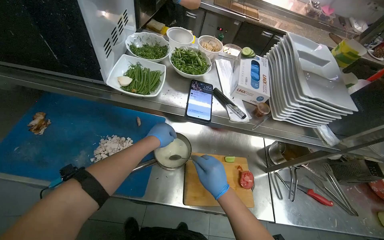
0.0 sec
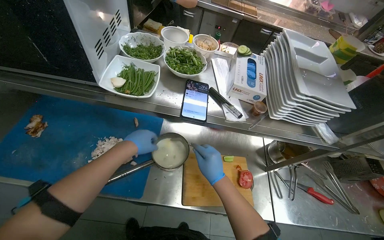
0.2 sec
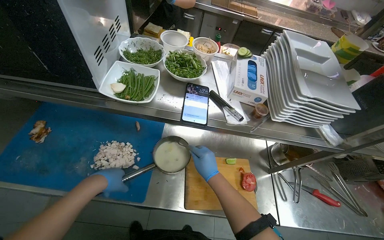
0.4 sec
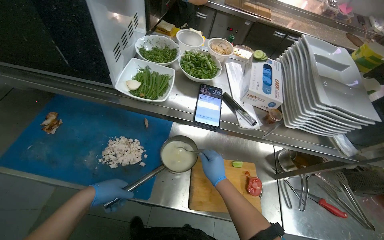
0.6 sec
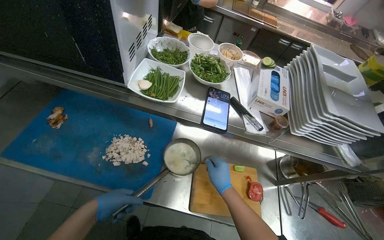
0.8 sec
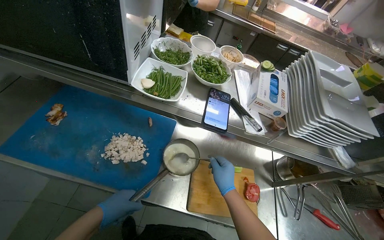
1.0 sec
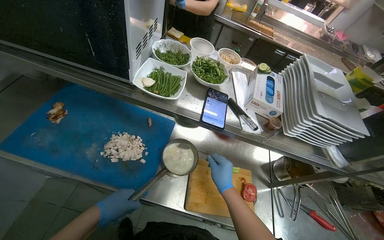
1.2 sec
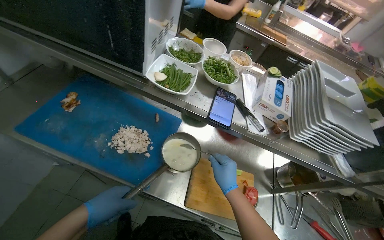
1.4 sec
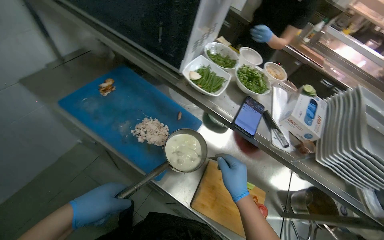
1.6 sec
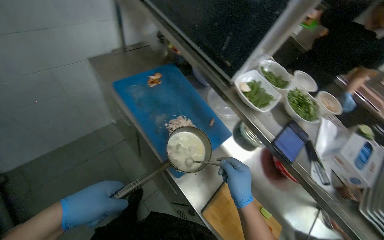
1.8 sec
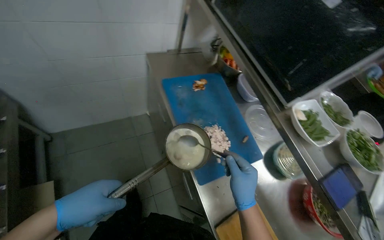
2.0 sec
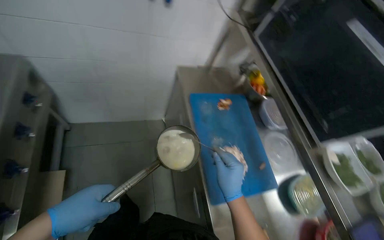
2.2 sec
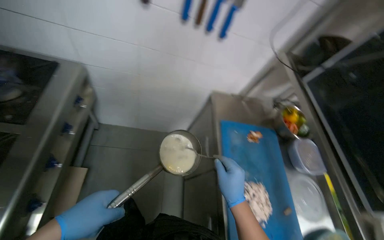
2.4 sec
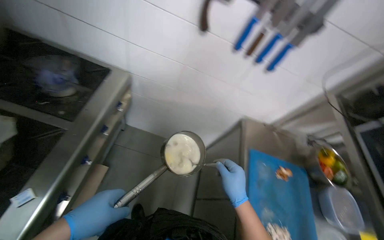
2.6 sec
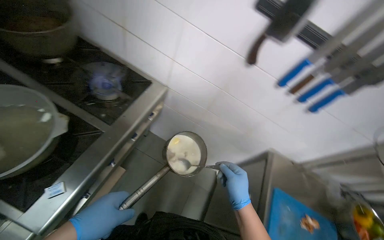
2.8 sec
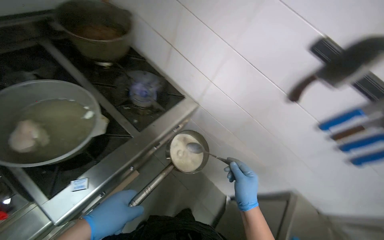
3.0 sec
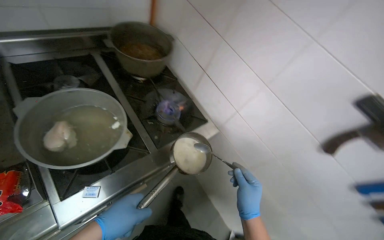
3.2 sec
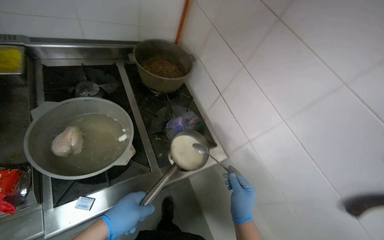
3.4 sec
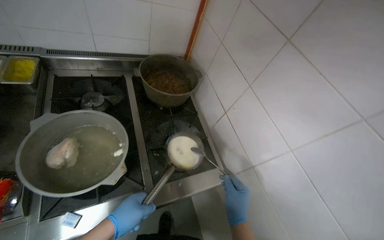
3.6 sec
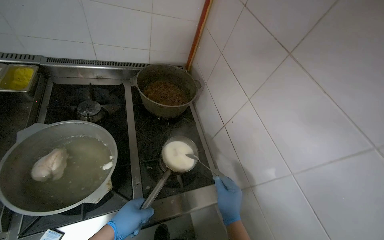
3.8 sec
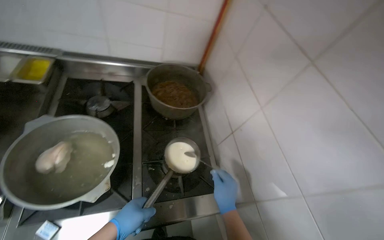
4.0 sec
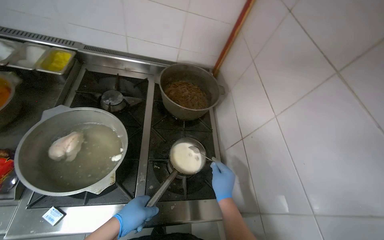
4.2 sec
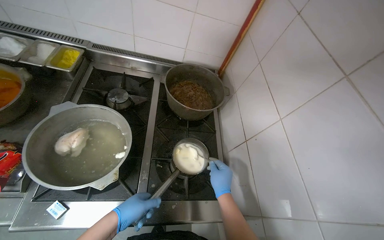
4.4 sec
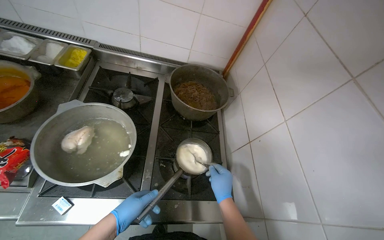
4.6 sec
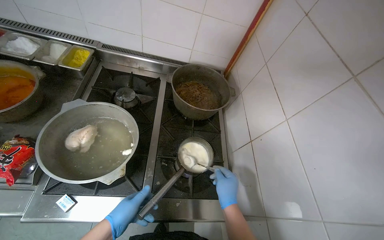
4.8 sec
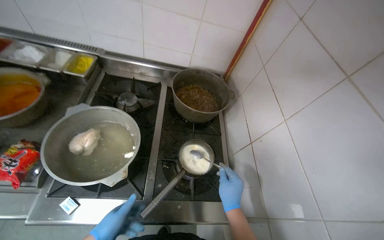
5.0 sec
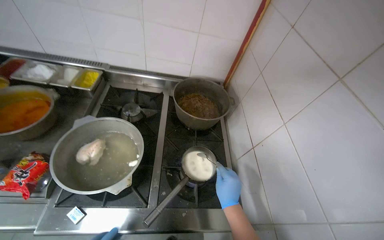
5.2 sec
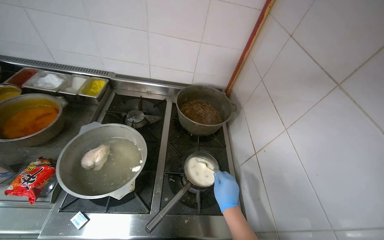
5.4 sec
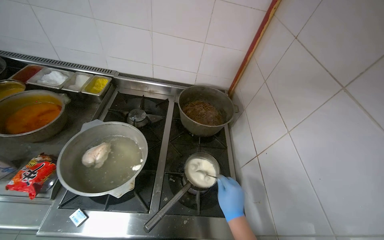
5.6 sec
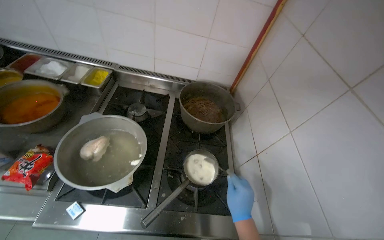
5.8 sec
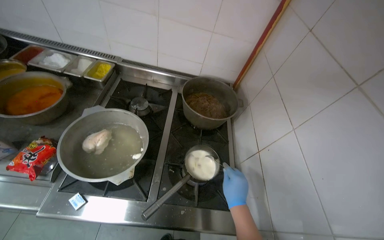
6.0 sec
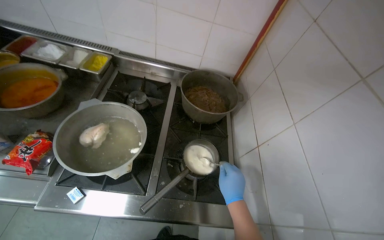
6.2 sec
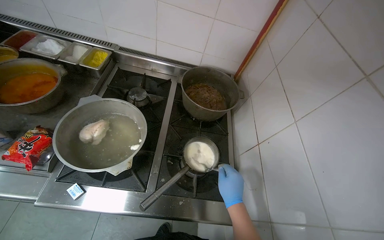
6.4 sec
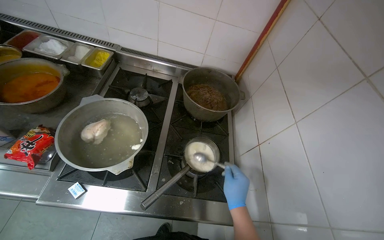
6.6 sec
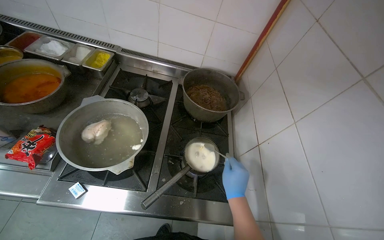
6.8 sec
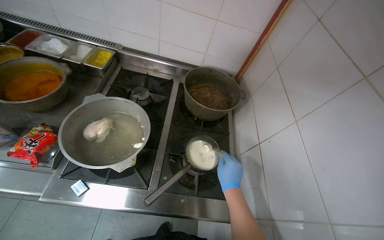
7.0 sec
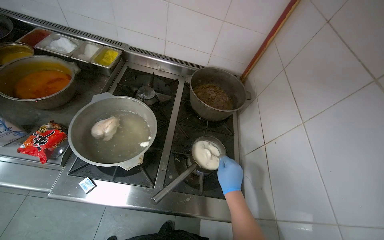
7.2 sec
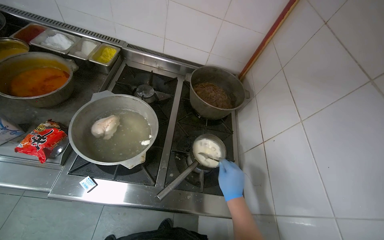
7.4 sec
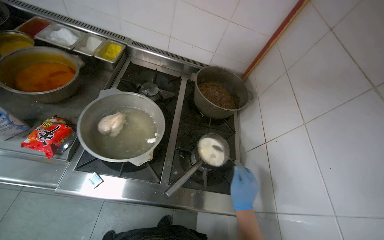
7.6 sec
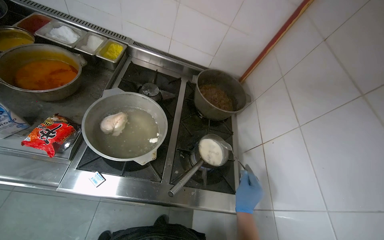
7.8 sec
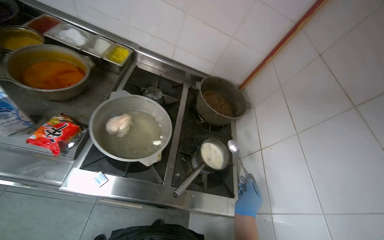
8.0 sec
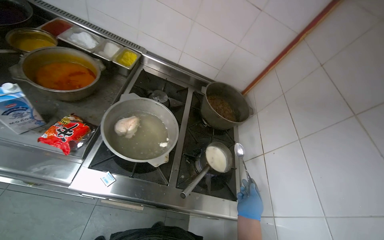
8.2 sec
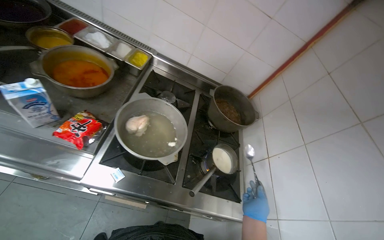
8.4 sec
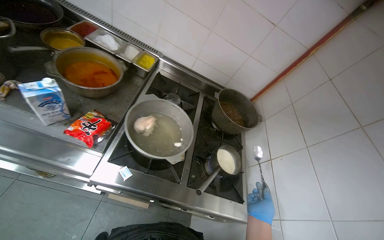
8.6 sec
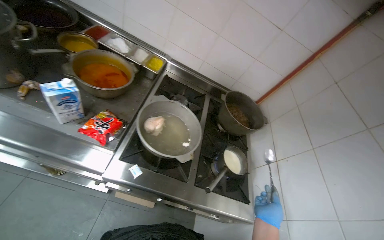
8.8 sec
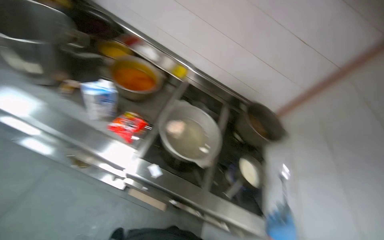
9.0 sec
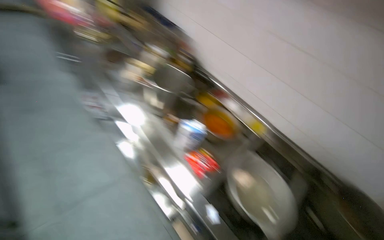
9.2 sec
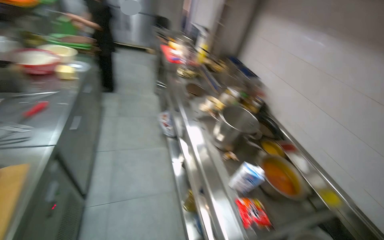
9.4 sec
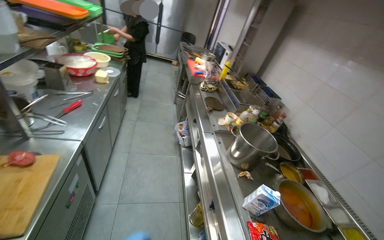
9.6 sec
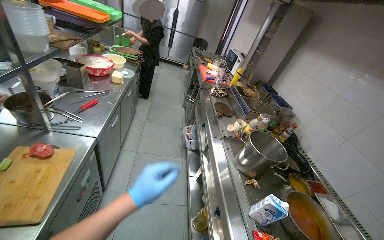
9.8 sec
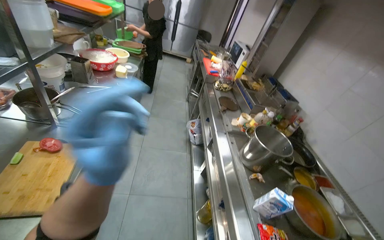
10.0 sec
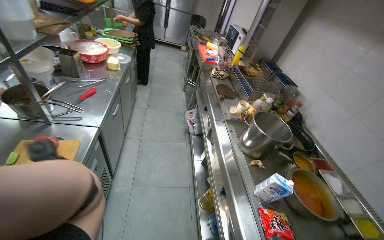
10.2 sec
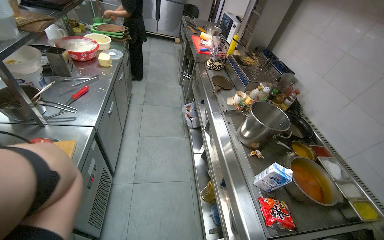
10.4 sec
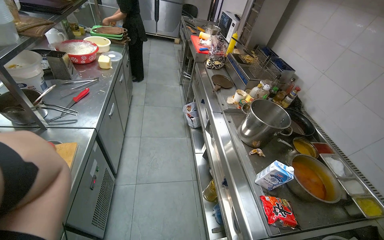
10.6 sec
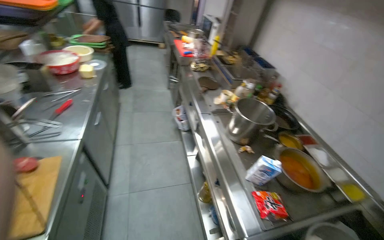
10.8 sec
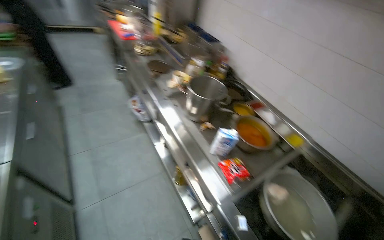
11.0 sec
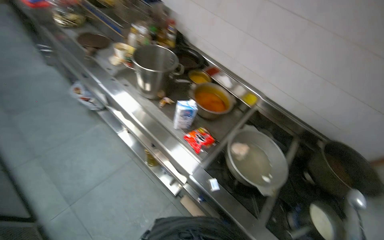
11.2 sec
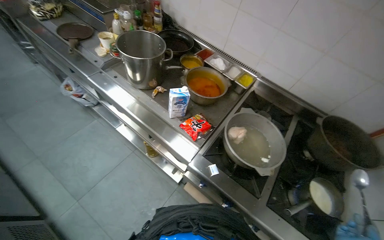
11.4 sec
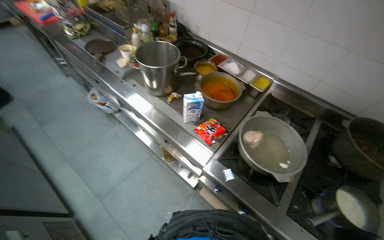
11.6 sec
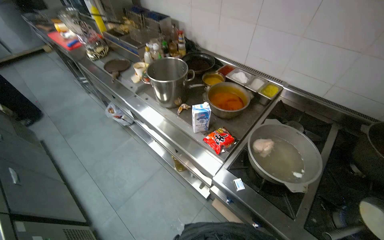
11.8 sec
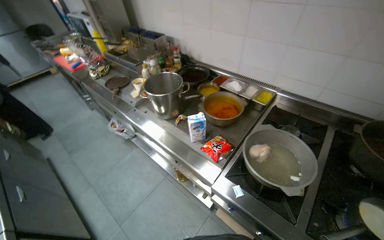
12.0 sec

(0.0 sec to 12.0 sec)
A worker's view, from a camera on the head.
Job: preparing food.
The whole recording: Managing boiling meal. The worker manages the boiling meal.
0.0 sec - 1.6 sec: The left hand goes some 35 cm down the picture, nearer to the camera and to the left.
1.6 sec - 3.0 sec: The wearer moves about 60 cm. The wearer's head swings approximately 95 degrees to the left. The wearer looks about 25 degrees further upward.
3.0 sec - 4.4 sec: The head rotates some 45 degrees to the left. The view tips upward by about 15 degrees.
9.0 sec - 10.4 sec: The wearer's head swings some 60 degrees to the left. The view tips upward by roughly 25 degrees.
10.4 sec - 12.0 sec: The wearer's head swings about 45 degrees to the right.

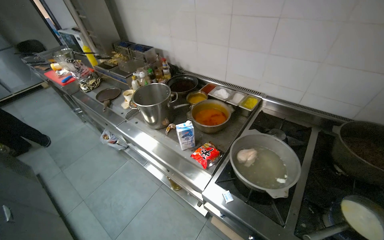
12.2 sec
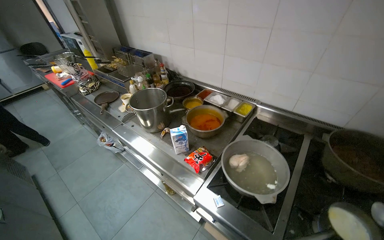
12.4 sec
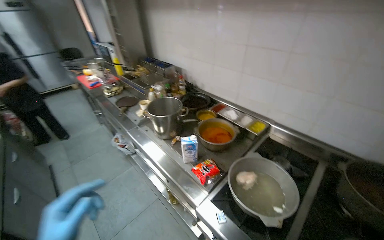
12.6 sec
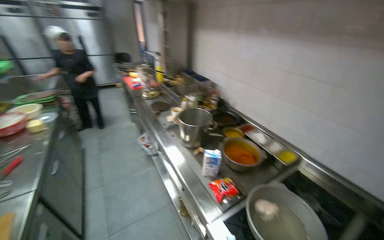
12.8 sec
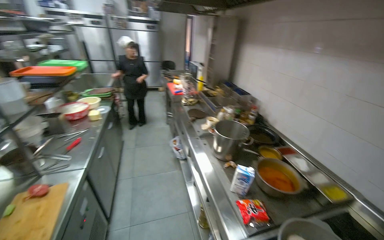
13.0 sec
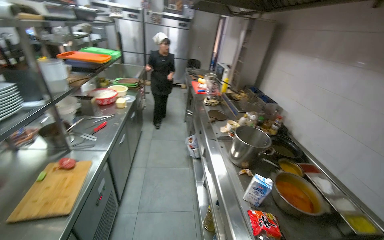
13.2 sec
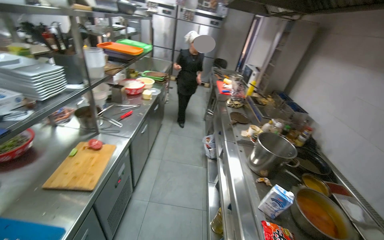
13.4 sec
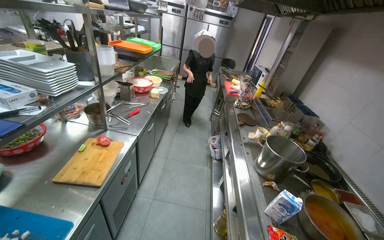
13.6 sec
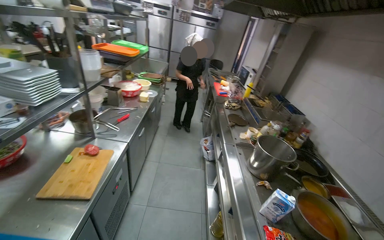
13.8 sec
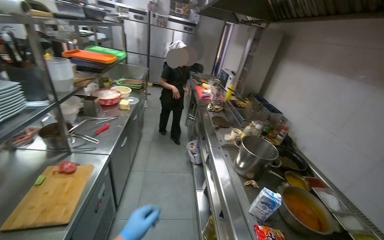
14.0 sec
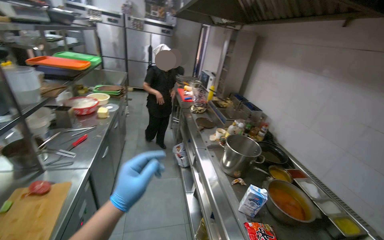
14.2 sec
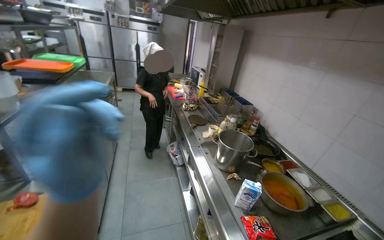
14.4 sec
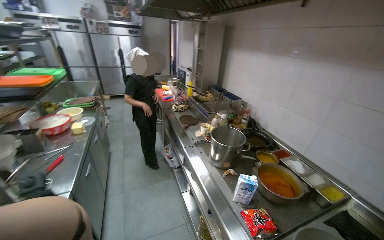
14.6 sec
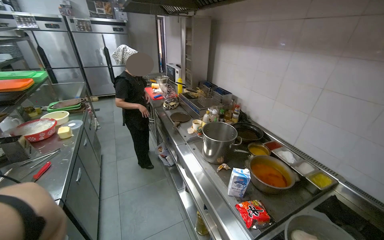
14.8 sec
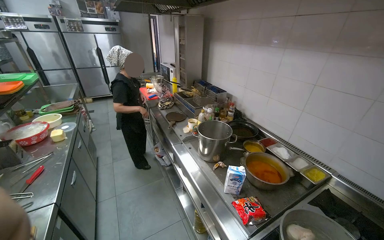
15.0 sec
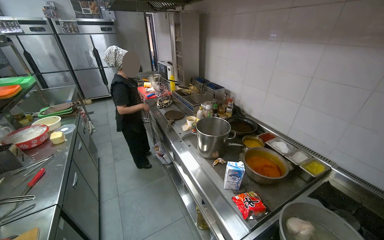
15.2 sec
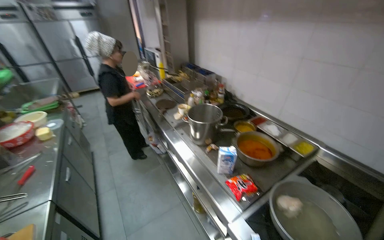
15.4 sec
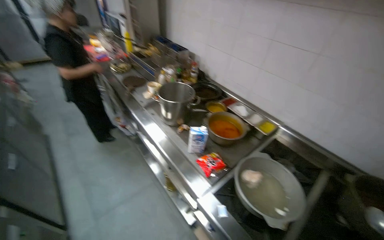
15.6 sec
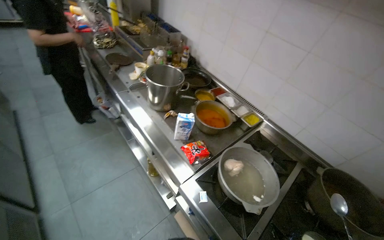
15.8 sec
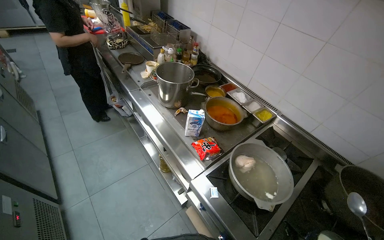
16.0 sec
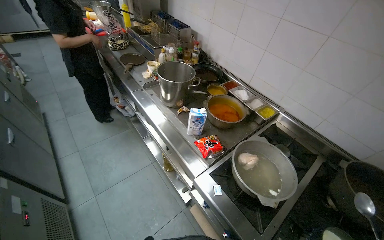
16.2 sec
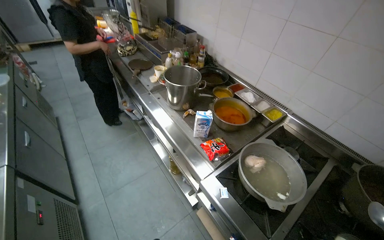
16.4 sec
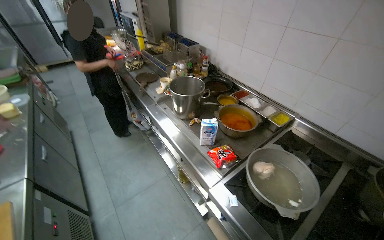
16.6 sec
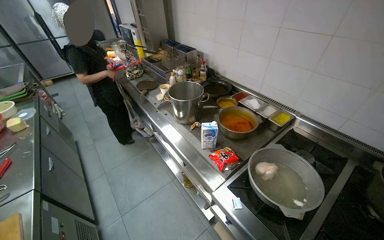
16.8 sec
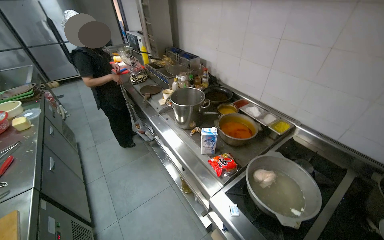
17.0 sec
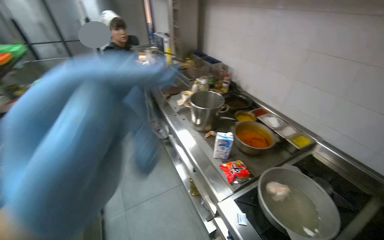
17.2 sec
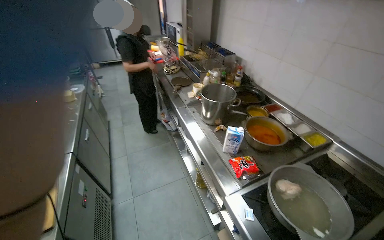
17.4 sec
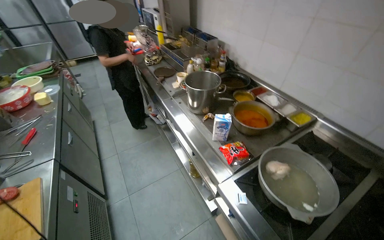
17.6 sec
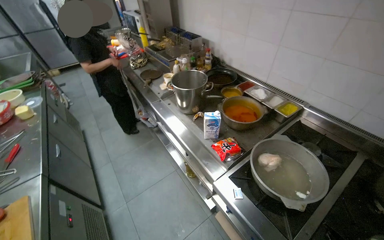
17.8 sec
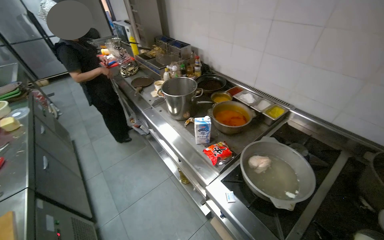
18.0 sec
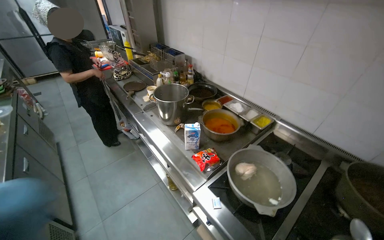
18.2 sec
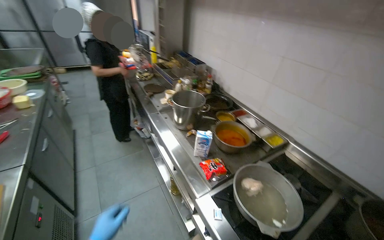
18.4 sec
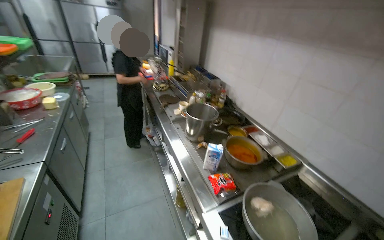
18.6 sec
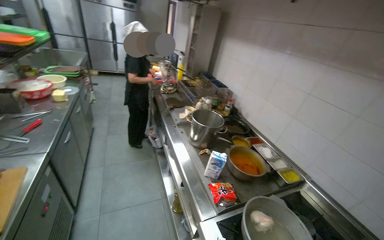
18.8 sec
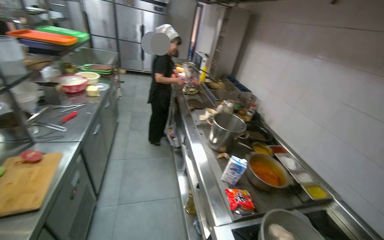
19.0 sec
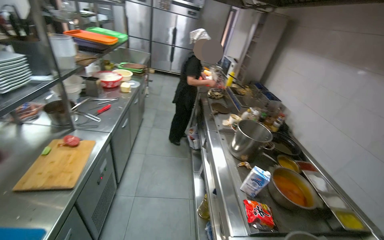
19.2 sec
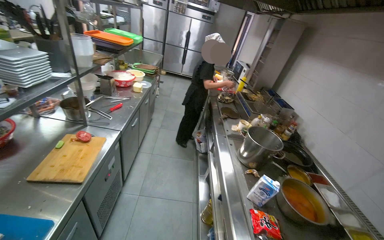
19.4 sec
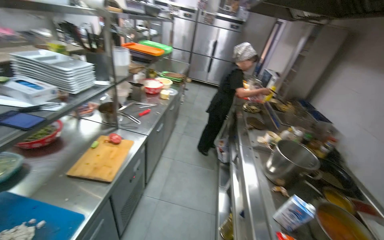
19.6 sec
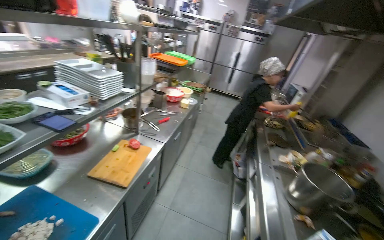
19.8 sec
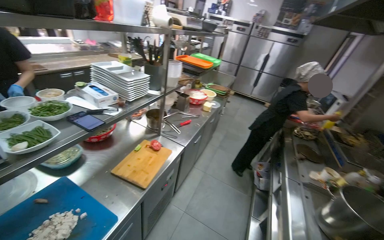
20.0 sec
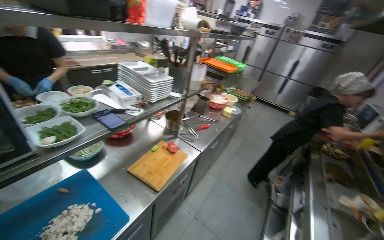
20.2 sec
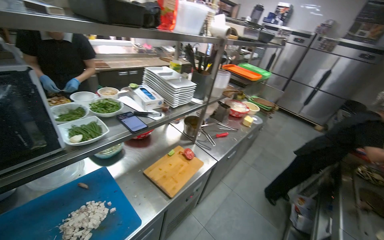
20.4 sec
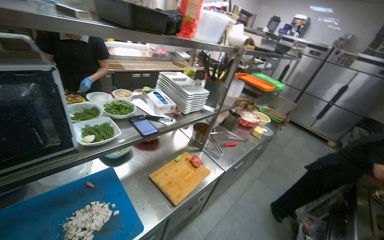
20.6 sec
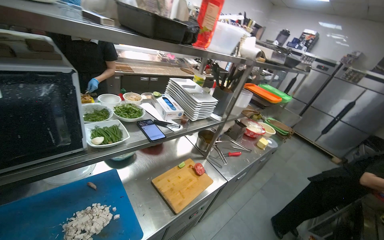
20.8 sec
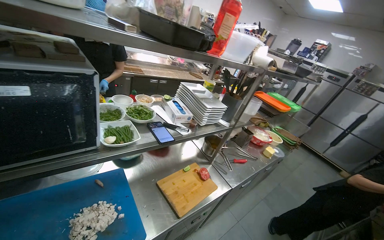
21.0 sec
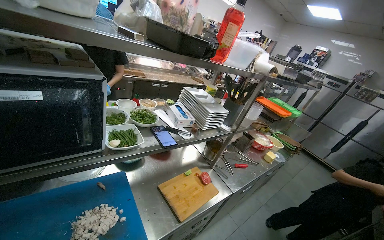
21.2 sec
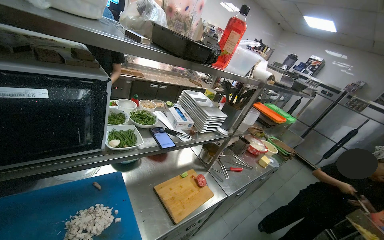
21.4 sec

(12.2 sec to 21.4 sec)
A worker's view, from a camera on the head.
Job: preparing food.
The whole recording: Managing boiling meal. The worker manages the boiling meal.
12.2 sec - 13.8 sec: The wearer looks some 55 degrees further to the left. The camera pitches upward, by approximately 15 degrees.
13.8 sec - 15.2 sec: The head turns to the right by roughly 30 degrees.
18.4 sec - 19.8 sec: The head turns to the left by some 50 degrees. The wearer looks about 15 degrees further upward.
19.8 sec - 21.4 sec: The wearer's head swings some 35 degrees to the left.
